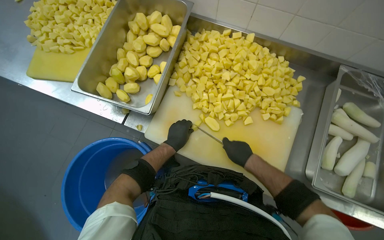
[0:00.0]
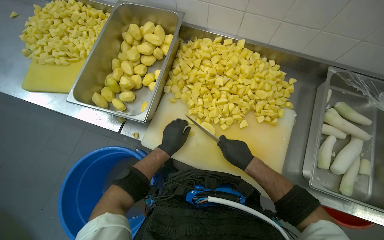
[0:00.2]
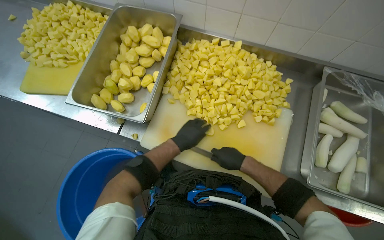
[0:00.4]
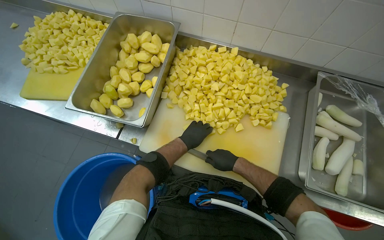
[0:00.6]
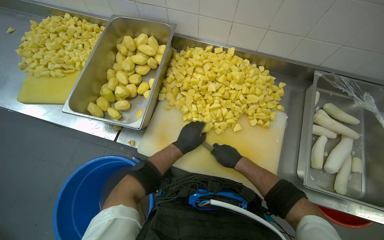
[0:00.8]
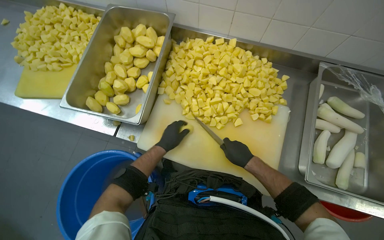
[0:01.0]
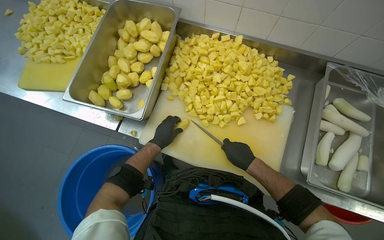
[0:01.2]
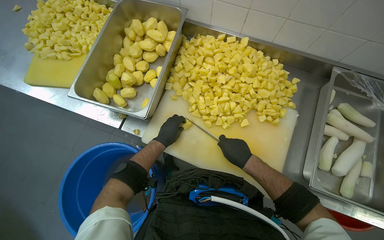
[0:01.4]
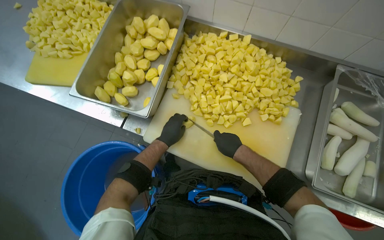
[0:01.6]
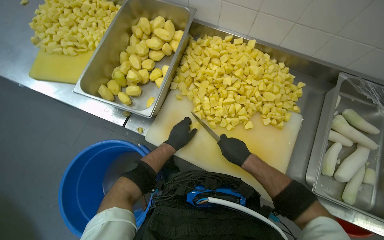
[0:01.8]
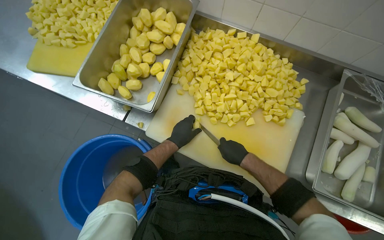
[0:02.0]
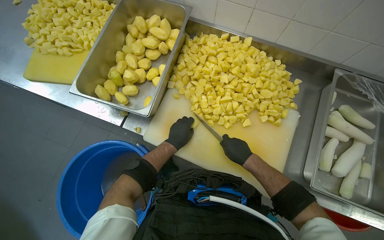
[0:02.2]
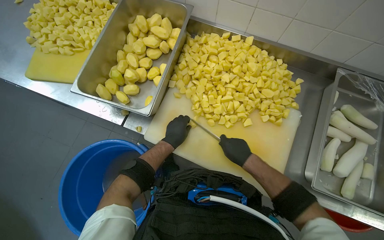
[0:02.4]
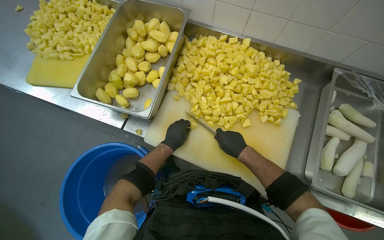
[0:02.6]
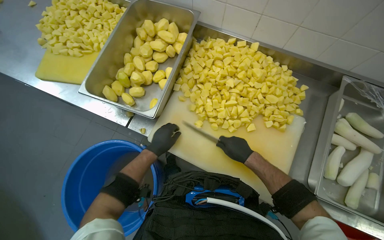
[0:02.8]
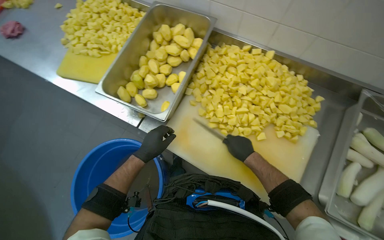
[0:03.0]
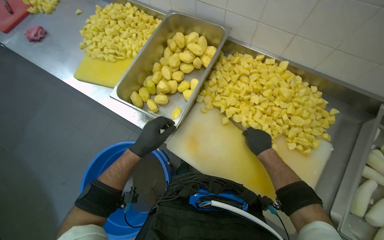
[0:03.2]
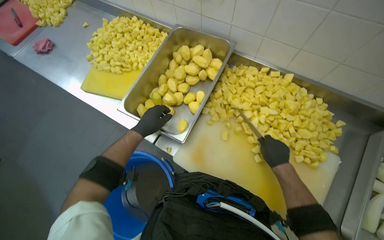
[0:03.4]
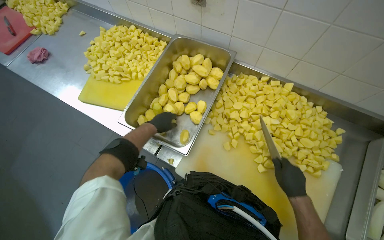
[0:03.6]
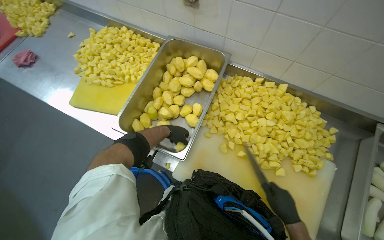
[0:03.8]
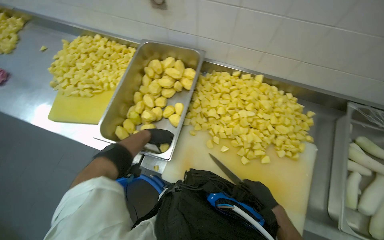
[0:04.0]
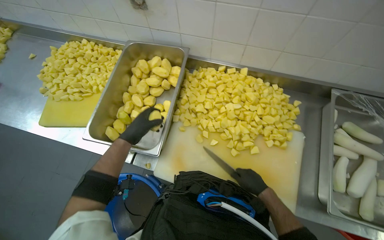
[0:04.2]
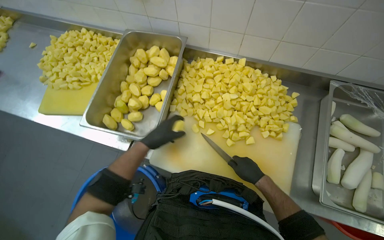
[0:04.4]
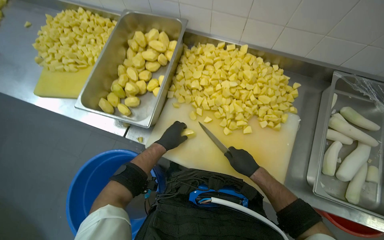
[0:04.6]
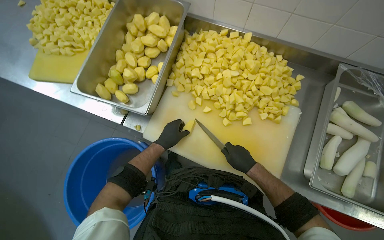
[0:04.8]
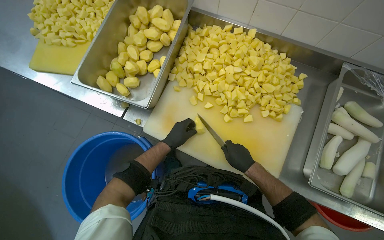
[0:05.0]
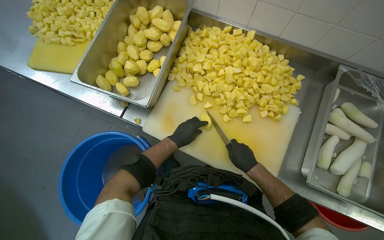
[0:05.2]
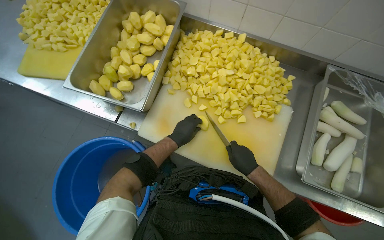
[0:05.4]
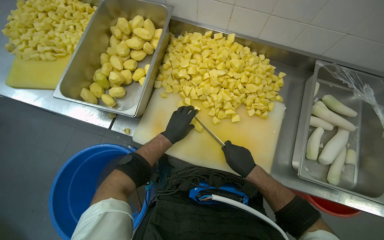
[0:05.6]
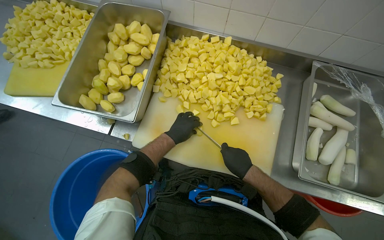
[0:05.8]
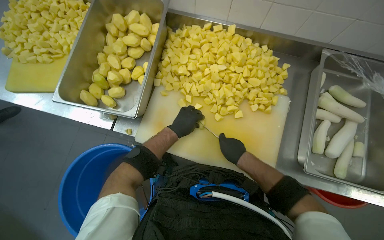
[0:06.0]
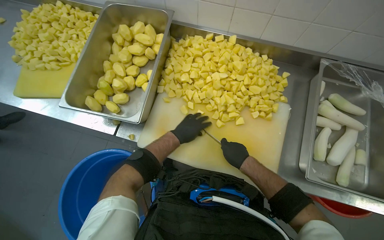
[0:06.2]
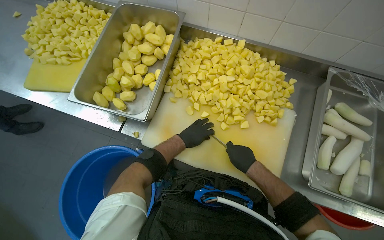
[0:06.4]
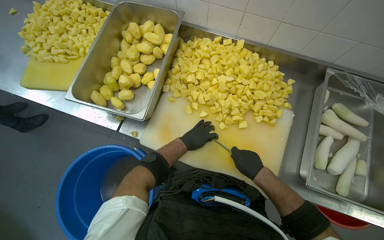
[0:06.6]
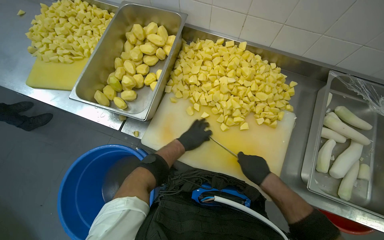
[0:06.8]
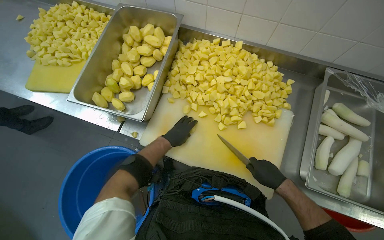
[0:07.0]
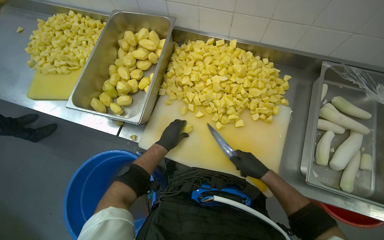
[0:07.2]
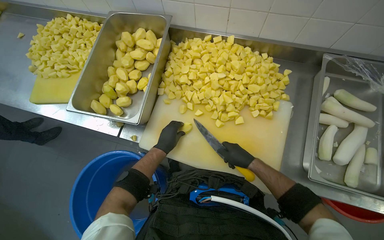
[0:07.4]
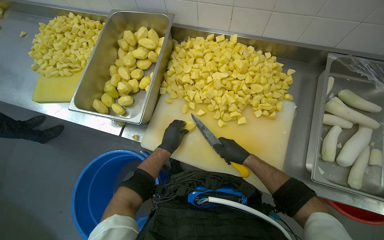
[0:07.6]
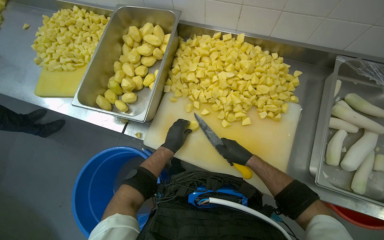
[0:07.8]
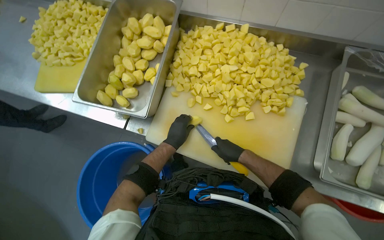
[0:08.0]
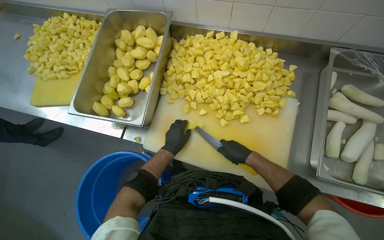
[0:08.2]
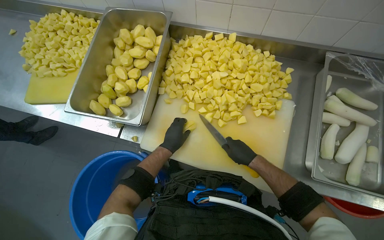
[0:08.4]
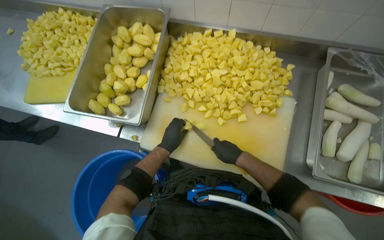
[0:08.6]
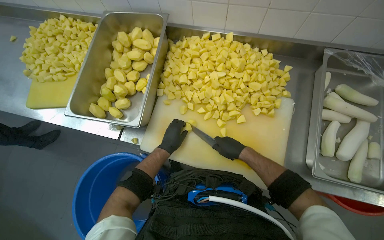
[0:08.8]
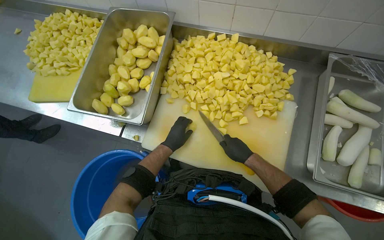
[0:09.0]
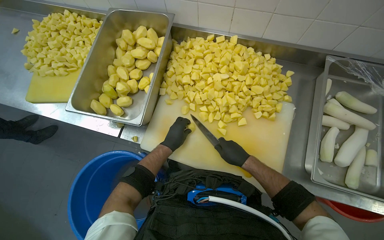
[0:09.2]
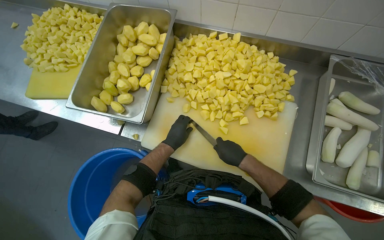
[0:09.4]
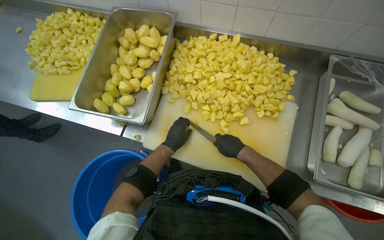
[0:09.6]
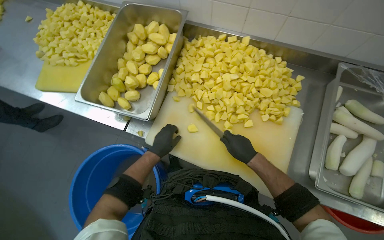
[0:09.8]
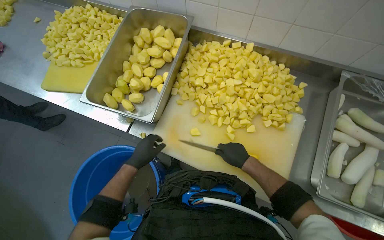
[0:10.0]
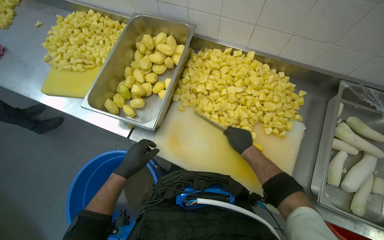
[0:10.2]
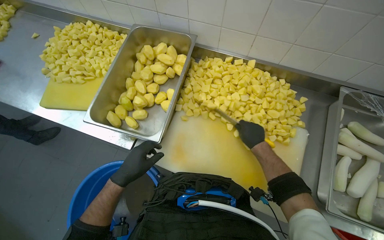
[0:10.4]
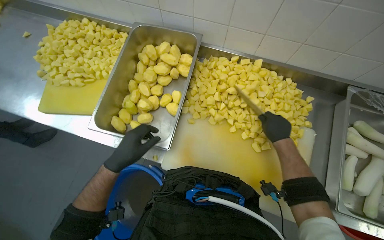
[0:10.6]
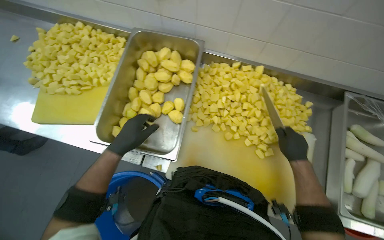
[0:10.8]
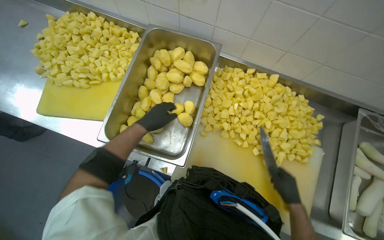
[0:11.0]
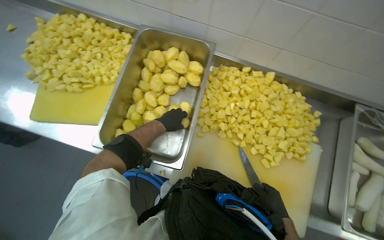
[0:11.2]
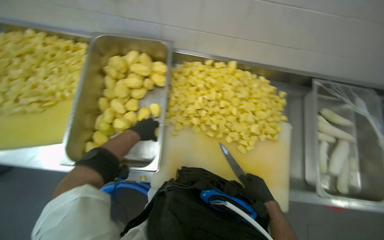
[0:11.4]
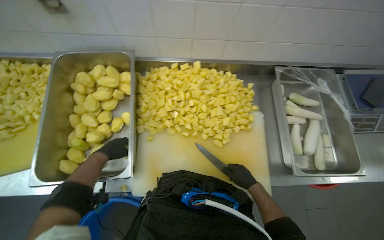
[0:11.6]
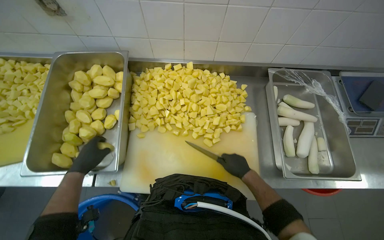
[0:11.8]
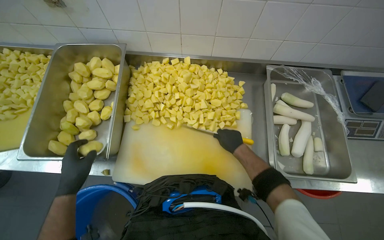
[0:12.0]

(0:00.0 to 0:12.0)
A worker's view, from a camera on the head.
Job: preparing food.
The whole recording: Cutting potatoes into pieces. The worker dices peeled potatoes into smaller pieces on a cutting board.
0:00.0 - 0:01.6: The hands work in one place, with small movements.
0:01.6 - 0:03.0: The left hand is displaced to the left and nearer to the camera by approximately 15 cm.
0:03.0 - 0:04.4: The left hand moves roughly 10 cm farther from the camera and comes back.
0:04.4 - 0:06.0: The left hand goes about 15 cm to the right.
0:07.6 - 0:09.0: The hands are busy where they are.
0:09.0 - 0:10.4: The left hand heads to the left and nearer to the camera, covering about 20 cm.
0:10.4 - 0:12.0: The right hand travels down the picture and back again, roughly 15 cm each way.

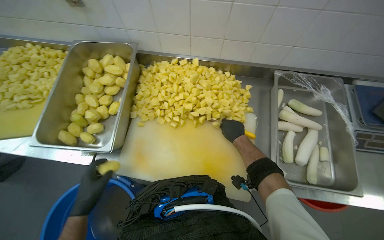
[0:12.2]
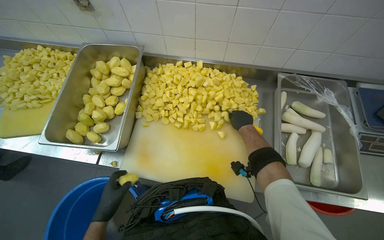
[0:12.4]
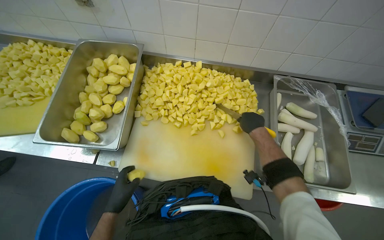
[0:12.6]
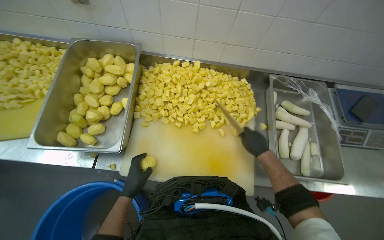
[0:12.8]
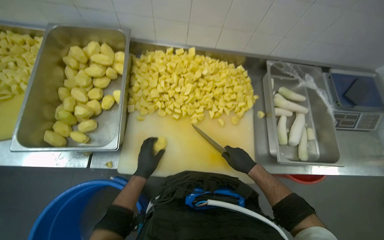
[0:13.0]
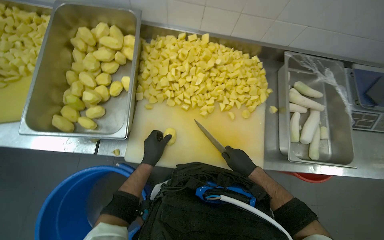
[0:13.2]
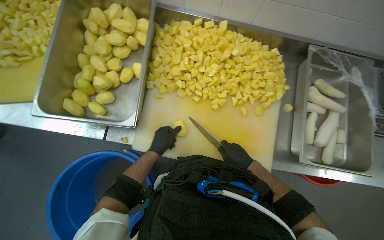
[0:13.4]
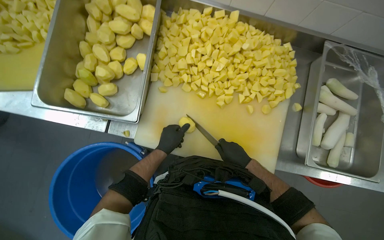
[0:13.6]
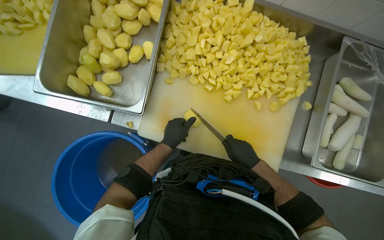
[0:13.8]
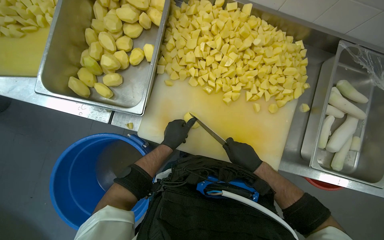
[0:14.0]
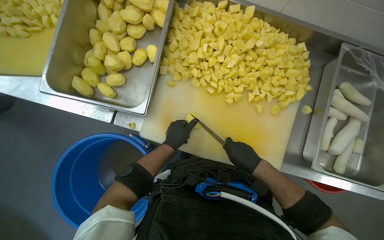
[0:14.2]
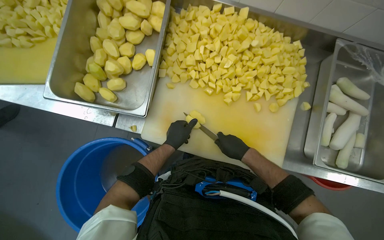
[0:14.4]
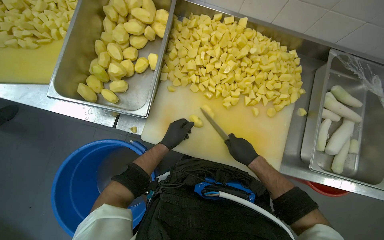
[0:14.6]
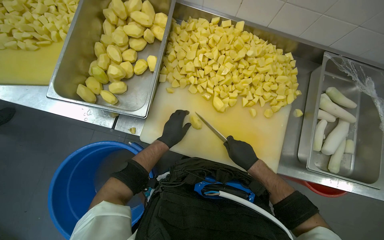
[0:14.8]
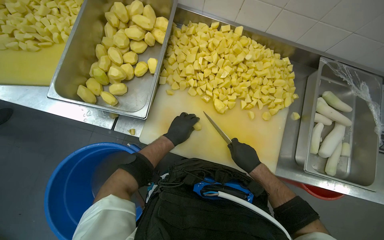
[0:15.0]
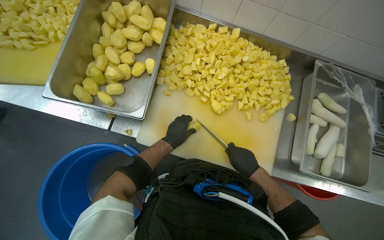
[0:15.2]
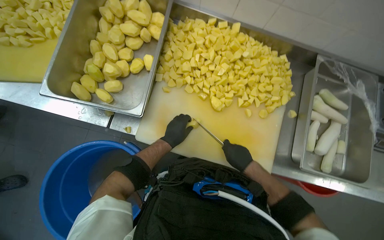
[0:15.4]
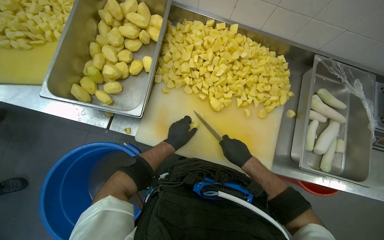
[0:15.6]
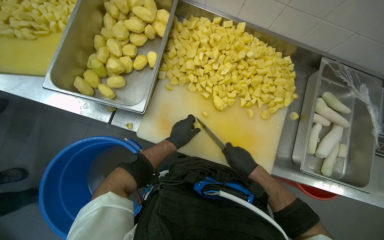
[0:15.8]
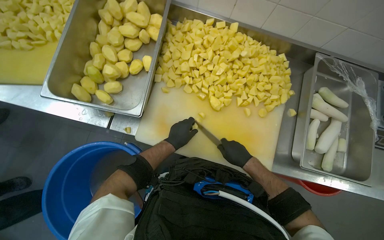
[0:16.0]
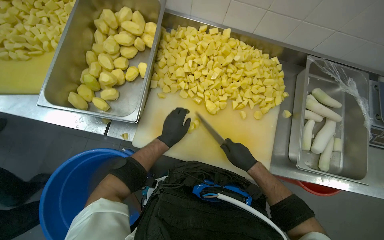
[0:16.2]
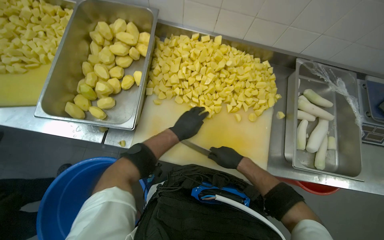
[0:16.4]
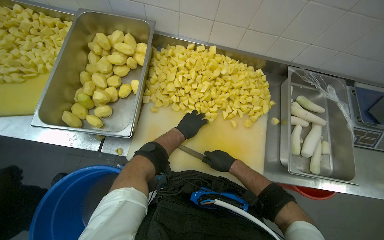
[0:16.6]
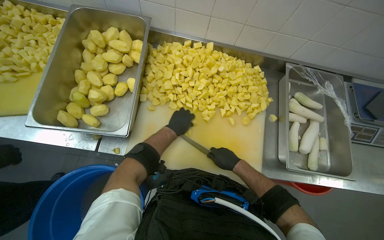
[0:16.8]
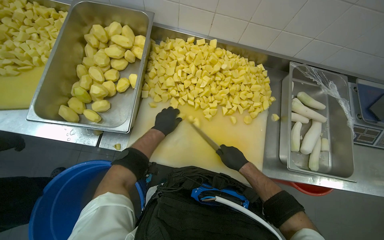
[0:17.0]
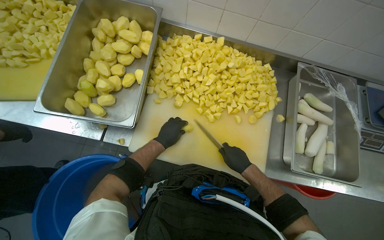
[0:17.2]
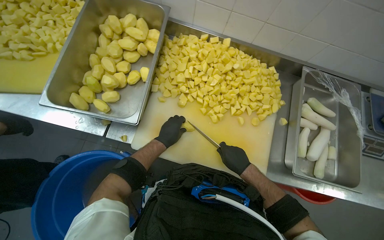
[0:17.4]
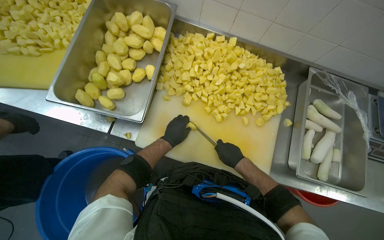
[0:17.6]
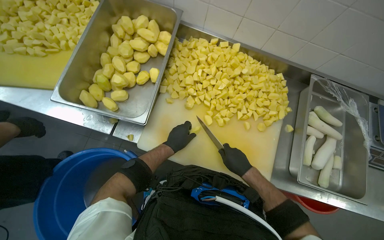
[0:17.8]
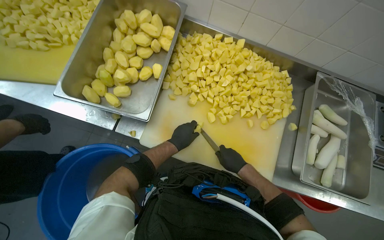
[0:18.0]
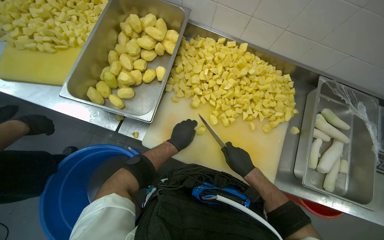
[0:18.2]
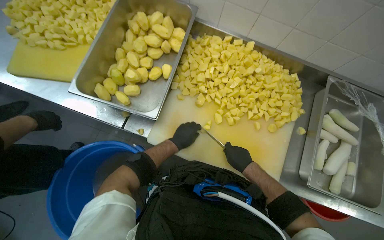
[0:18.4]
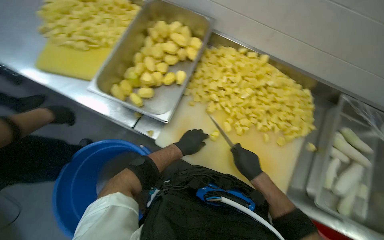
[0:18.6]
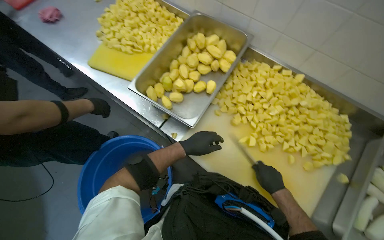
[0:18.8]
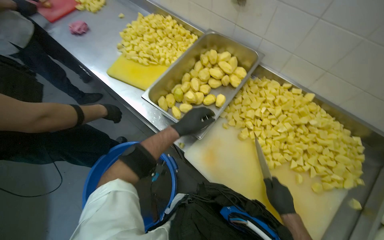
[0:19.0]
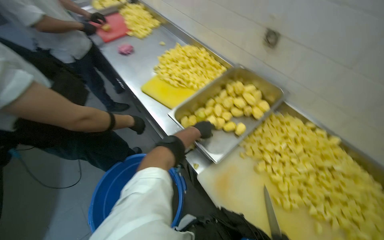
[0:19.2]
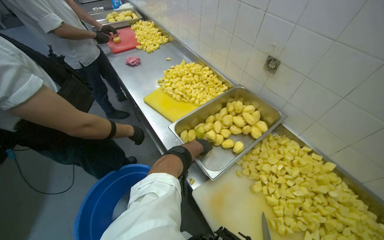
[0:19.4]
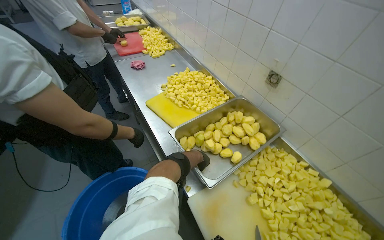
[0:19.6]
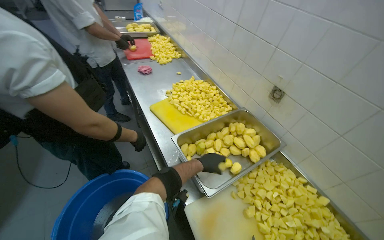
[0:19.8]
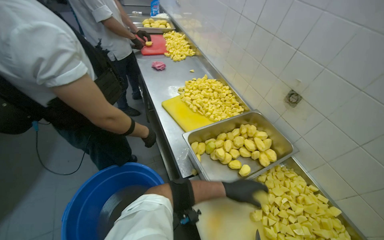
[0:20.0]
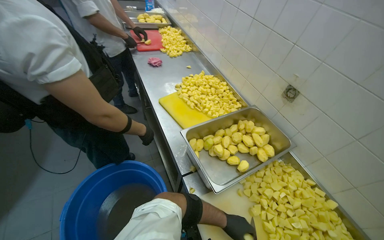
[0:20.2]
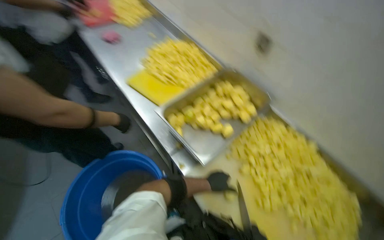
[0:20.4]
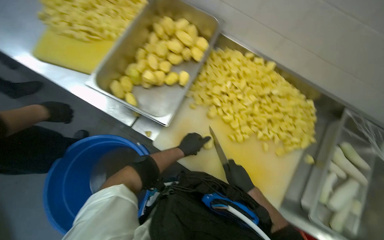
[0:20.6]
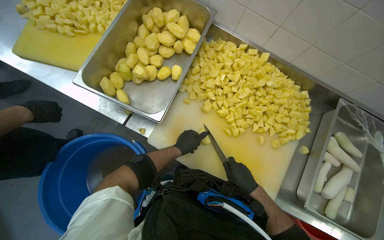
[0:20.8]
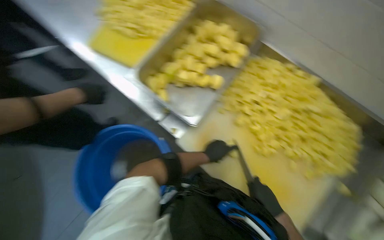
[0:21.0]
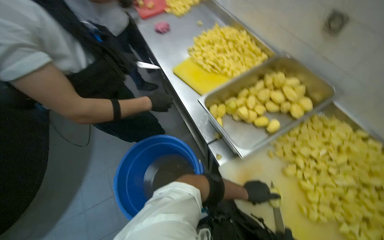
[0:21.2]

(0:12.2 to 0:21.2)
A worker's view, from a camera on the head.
Job: preparing food.
The whole recording: Cutting potatoes into pieces. The worker dices peeled potatoes into smaller pieces on a cutting board.
0:12.2 - 0:13.8: The camera pitches downward, by roughly 15 degrees. The left hand is displaced farther from the camera and to the right by roughly 15 cm. The right hand moves down the picture, roughly 20 cm.
0:13.8 - 0:15.2: The hands work in one place, with small movements.
0:18.2 - 0:19.8: The head rotates roughly 45 degrees to the left. The view tilts roughly 30 degrees upward.
0:19.8 - 0:21.2: The view tips downward by approximately 20 degrees.
